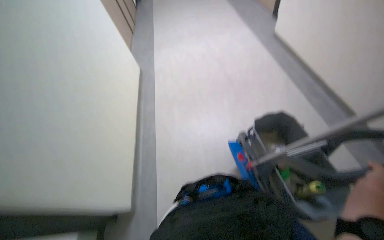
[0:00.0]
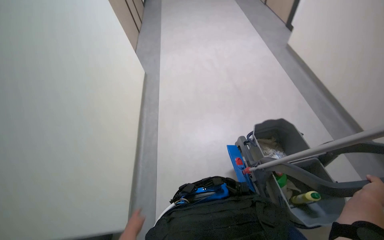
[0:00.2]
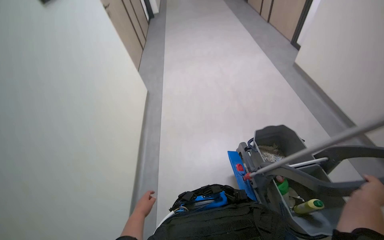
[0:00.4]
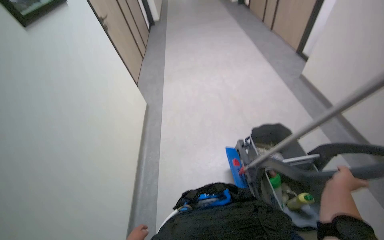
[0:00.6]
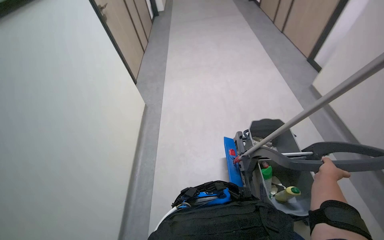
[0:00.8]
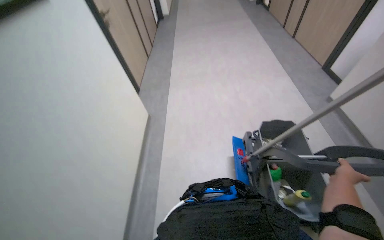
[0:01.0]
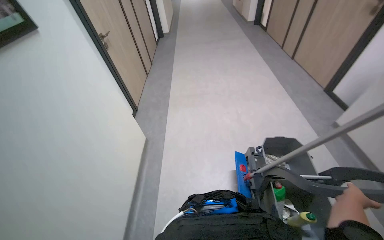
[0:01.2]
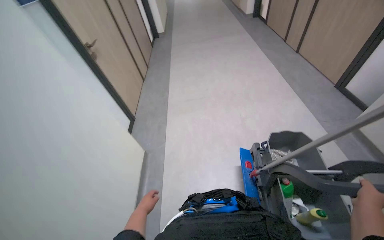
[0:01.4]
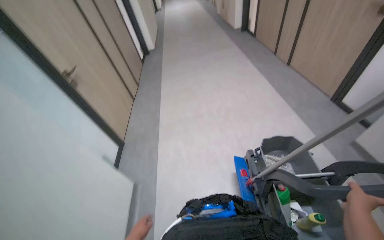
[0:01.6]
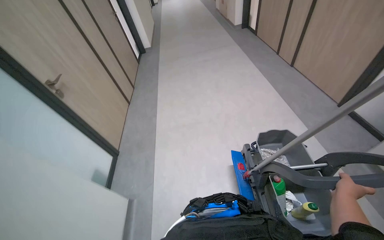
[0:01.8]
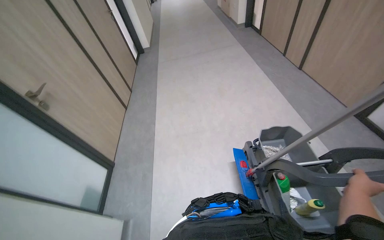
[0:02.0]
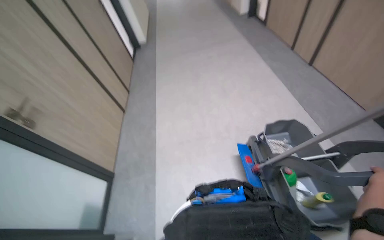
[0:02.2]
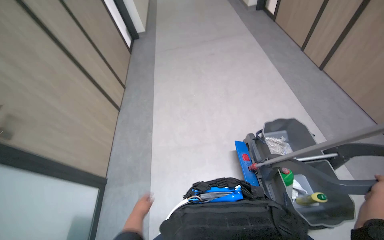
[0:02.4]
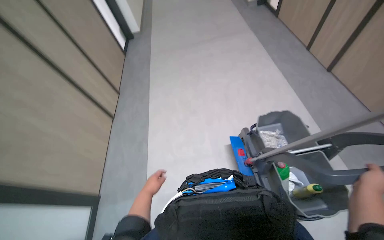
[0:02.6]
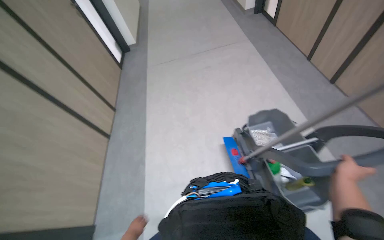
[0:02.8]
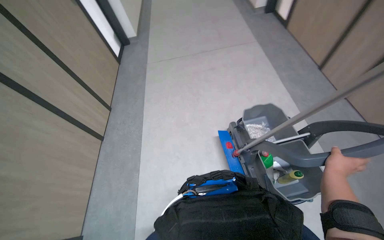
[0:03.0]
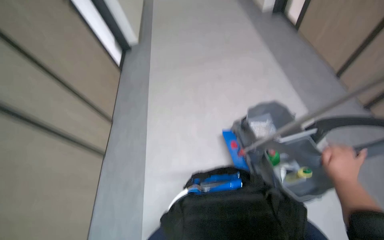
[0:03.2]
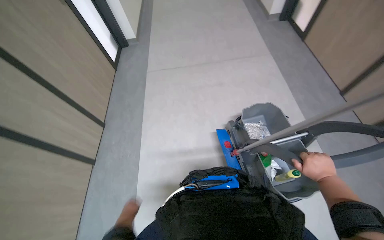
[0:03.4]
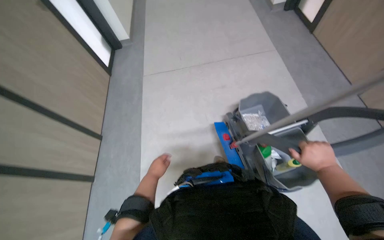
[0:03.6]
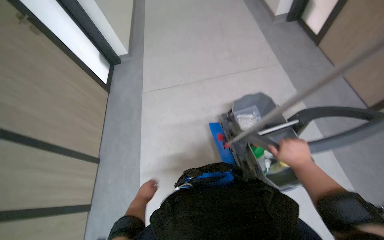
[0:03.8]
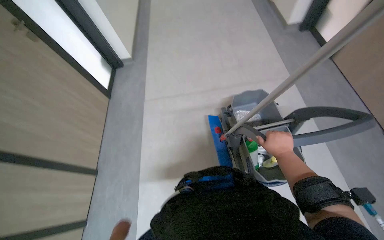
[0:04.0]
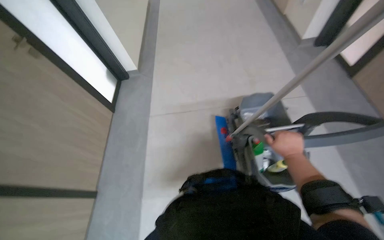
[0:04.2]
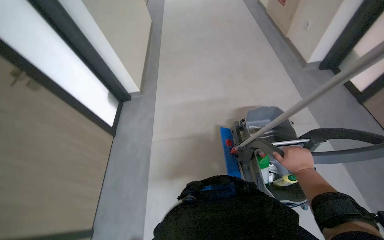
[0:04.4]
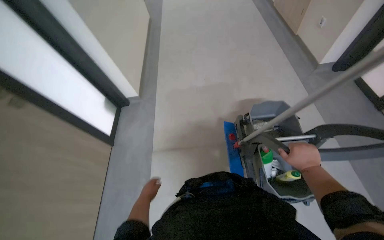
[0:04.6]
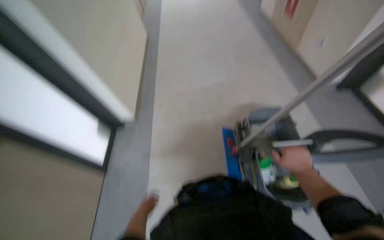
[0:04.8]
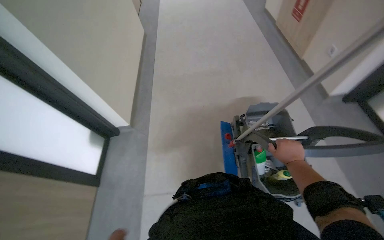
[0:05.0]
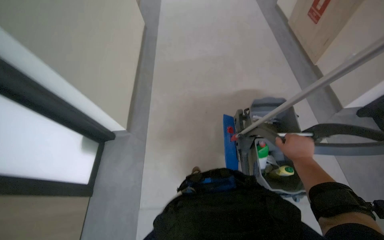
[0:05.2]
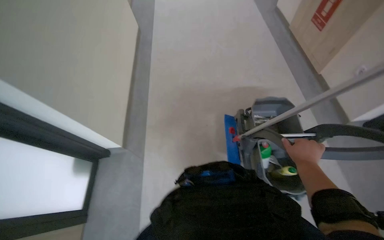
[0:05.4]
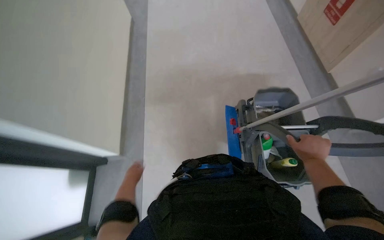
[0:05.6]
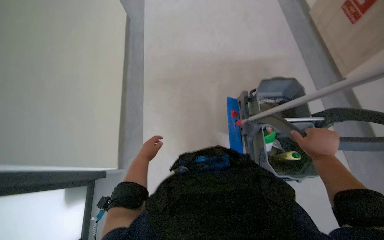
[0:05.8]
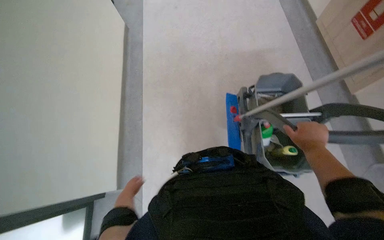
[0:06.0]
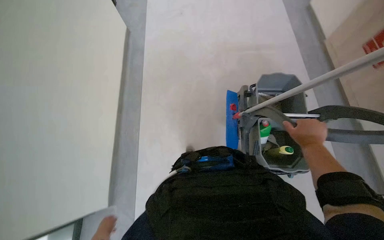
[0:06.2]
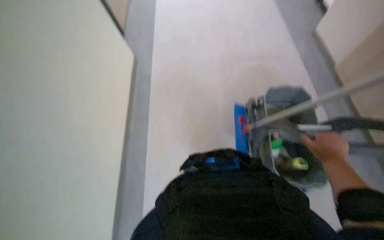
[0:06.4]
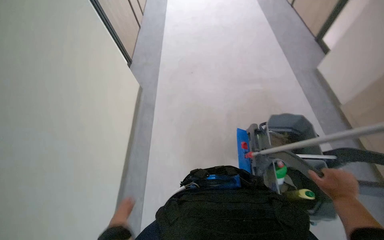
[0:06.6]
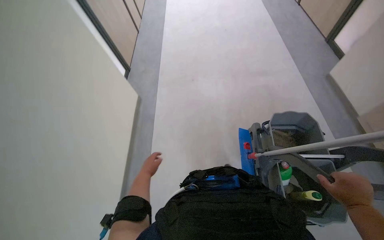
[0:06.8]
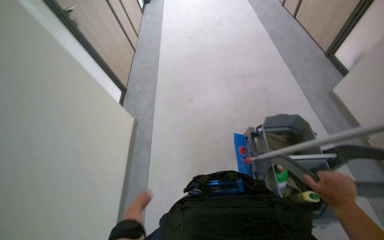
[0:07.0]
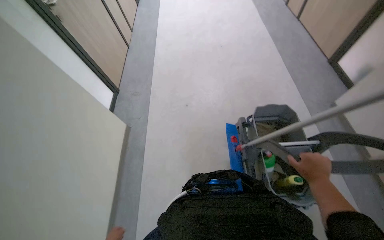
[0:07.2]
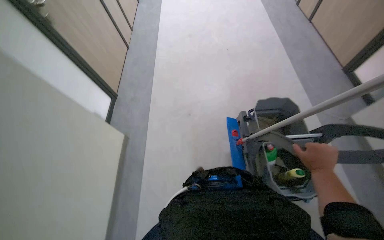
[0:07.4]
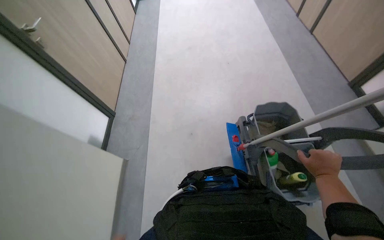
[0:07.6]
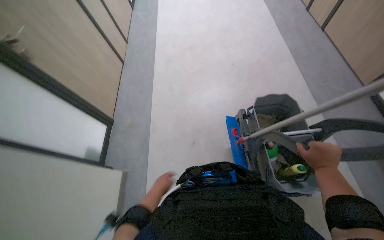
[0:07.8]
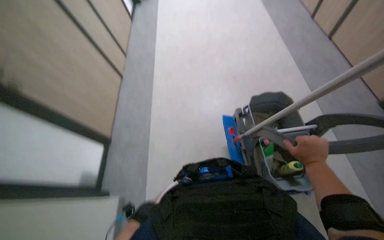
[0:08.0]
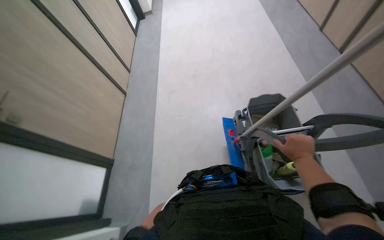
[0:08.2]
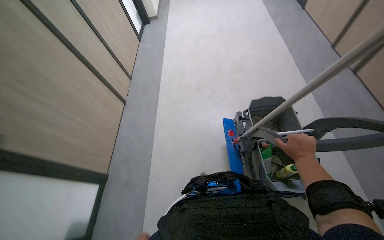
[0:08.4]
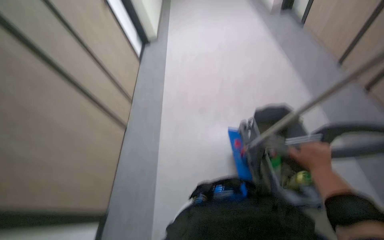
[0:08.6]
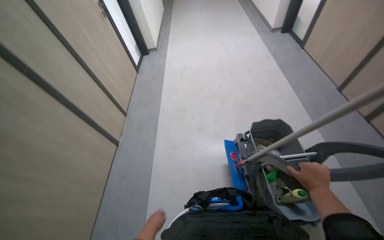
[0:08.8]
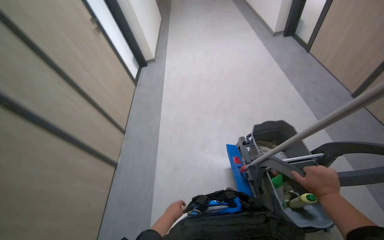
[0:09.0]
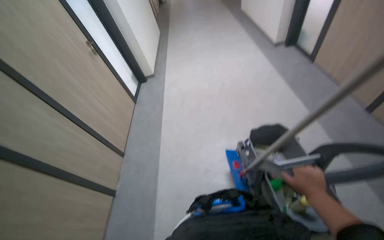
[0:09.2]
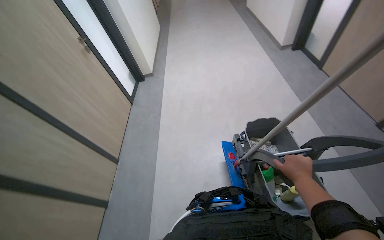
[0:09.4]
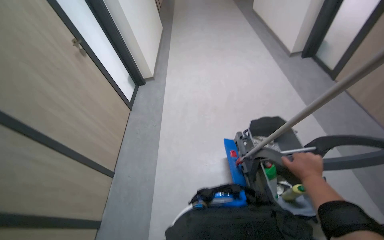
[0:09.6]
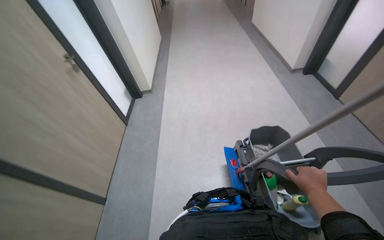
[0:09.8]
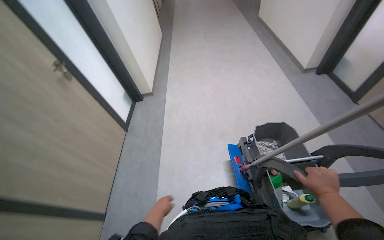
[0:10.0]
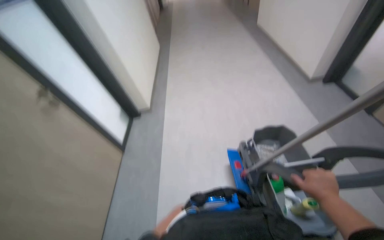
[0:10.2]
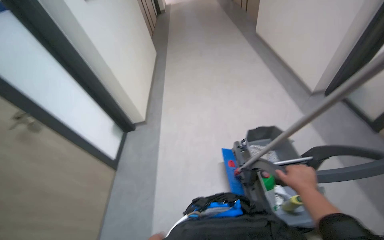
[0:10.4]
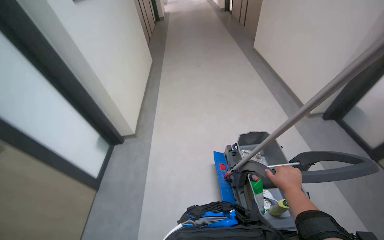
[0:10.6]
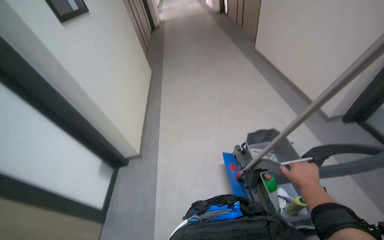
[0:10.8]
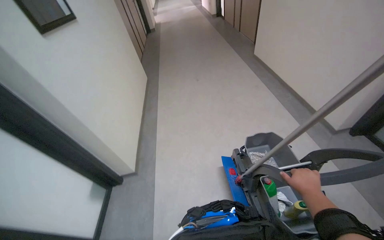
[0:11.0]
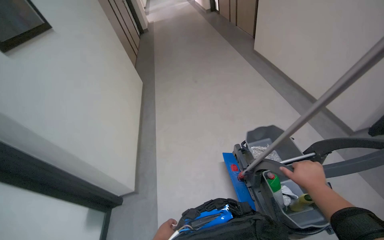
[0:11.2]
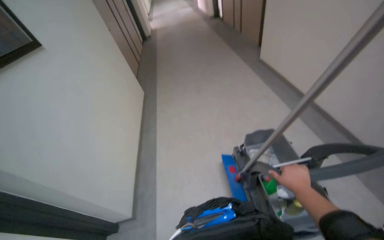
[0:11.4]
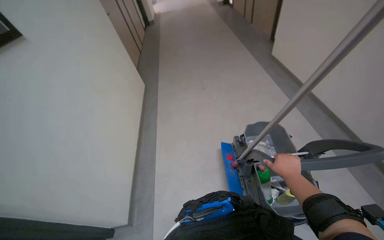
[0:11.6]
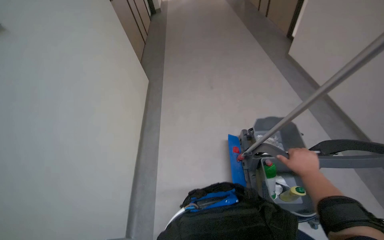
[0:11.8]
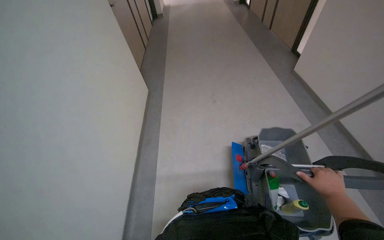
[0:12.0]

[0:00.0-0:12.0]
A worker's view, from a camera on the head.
Job: preparing cleaning supplies.
The whole recording: Pushing cleaning cart. The worker pushes a cleaning cart with a mop down a hallway.
0:00.0 to 0:01.6: The right hand heads to the left, covering approximately 10 cm.
0:01.6 to 0:03.0: The right hand shifts some 25 cm farther from the camera, and travels to the right and back again, roughly 20 cm each way.
0:06.0 to 0:07.6: The right hand heads down the picture, covering some 10 cm.
0:10.4 to 0:12.0: The right hand goes roughly 10 cm to the right.

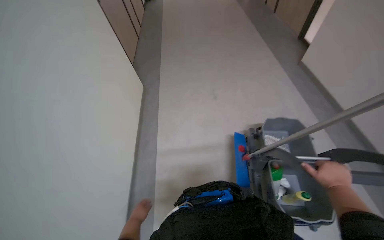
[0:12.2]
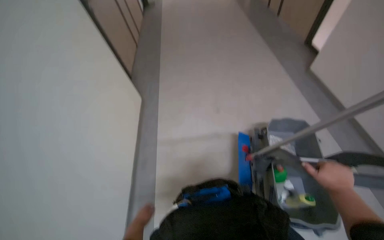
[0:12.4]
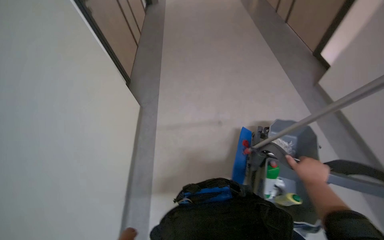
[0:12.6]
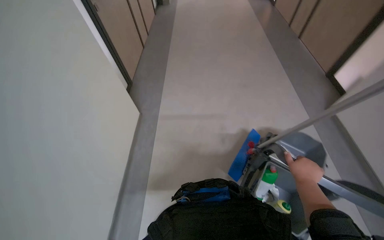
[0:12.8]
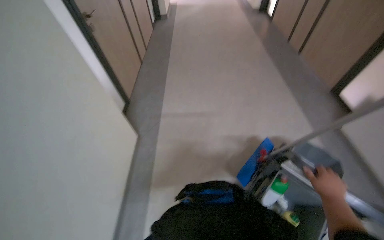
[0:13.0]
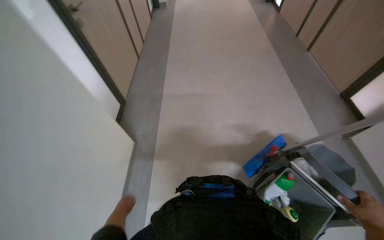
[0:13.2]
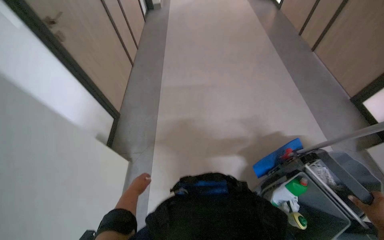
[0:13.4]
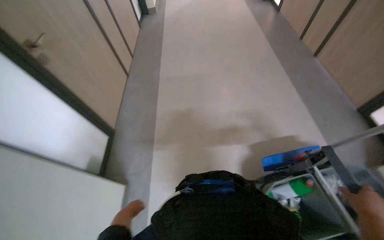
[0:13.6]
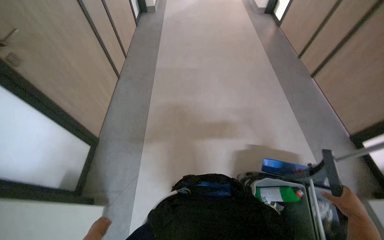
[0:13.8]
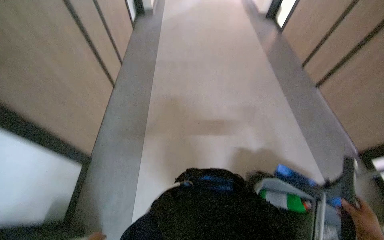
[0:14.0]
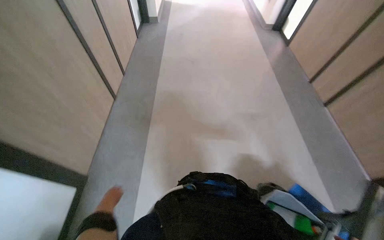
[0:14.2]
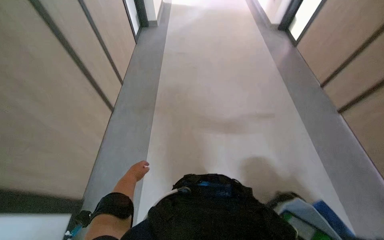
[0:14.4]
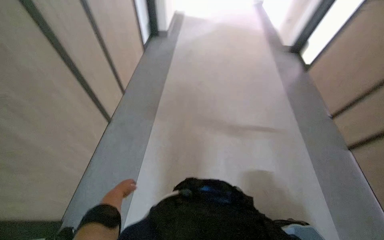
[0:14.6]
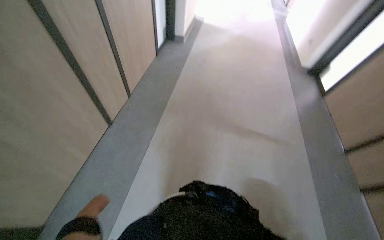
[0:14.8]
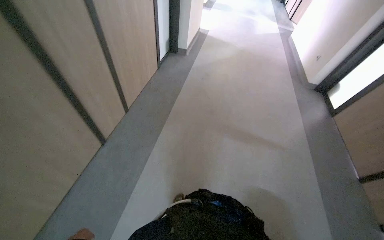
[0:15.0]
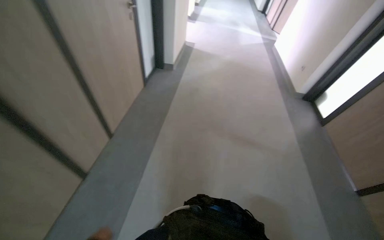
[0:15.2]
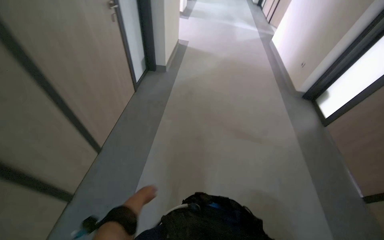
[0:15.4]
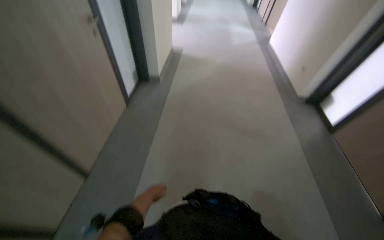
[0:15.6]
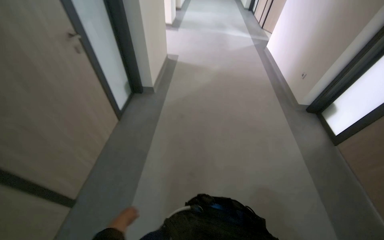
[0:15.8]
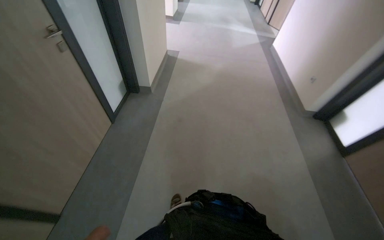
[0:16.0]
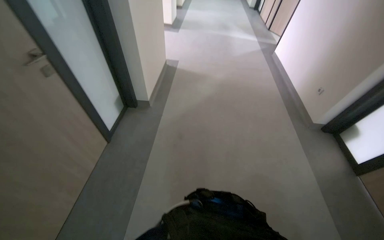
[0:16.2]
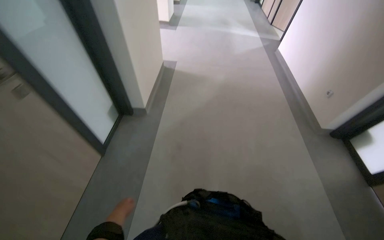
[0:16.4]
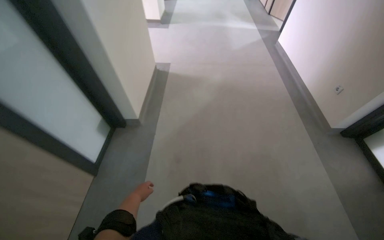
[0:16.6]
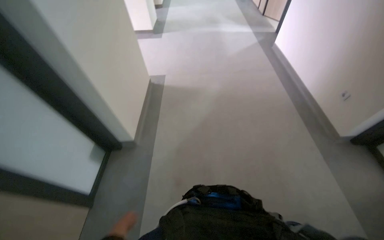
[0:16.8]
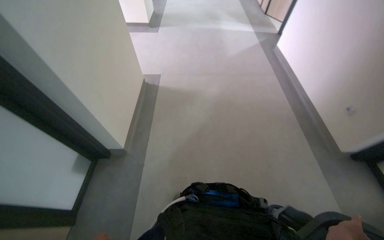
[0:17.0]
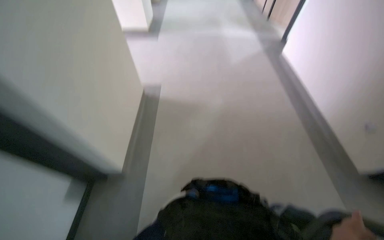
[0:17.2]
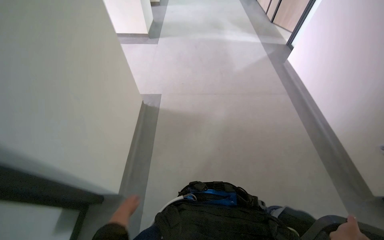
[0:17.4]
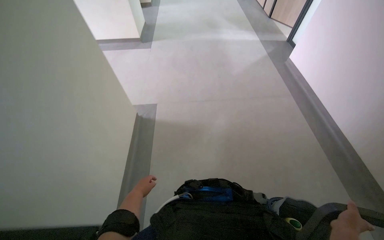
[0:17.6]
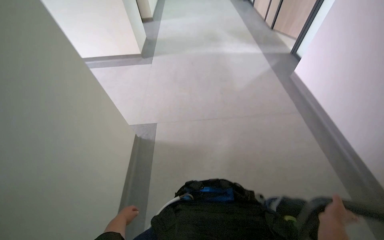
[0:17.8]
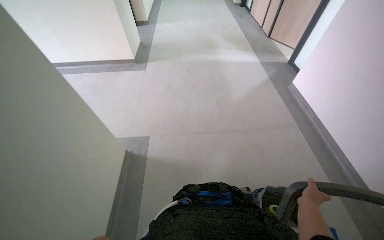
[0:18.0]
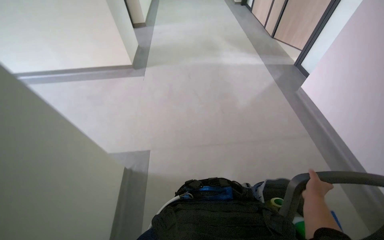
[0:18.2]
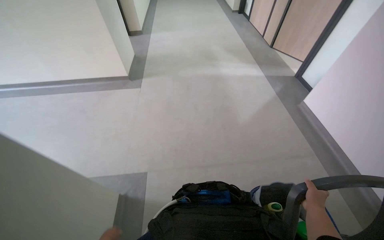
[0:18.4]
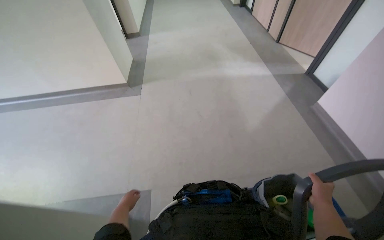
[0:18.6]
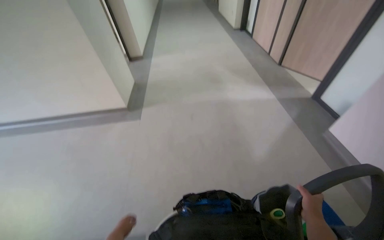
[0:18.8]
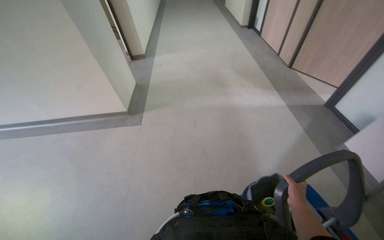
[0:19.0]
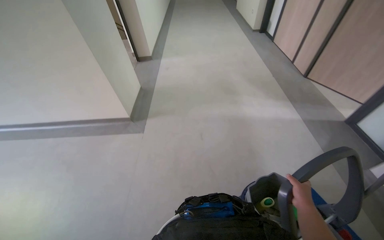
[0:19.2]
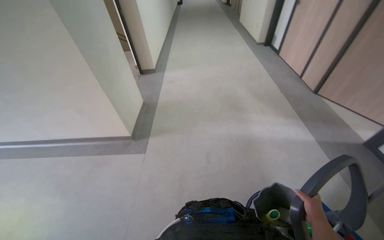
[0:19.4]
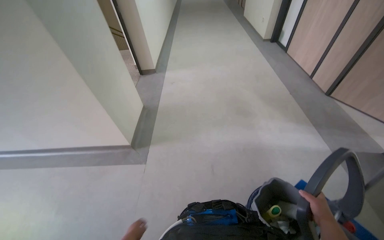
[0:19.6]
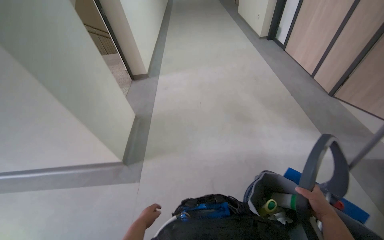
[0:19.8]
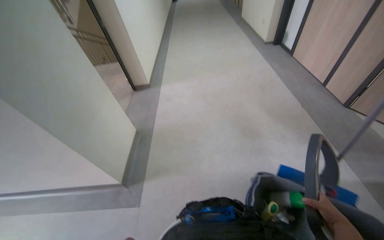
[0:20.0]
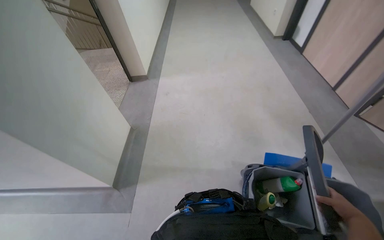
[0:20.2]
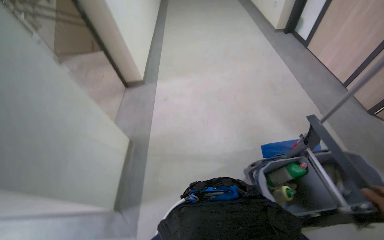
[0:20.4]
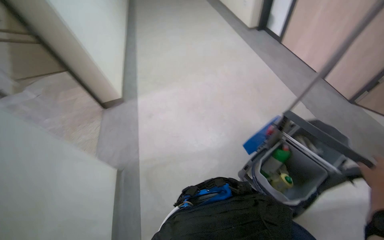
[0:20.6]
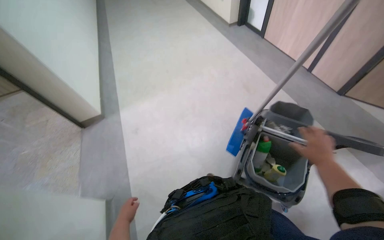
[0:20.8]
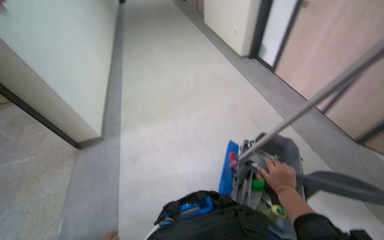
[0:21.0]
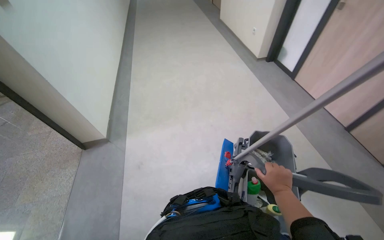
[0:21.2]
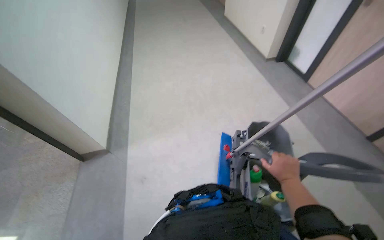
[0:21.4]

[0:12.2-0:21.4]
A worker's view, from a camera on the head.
Job: preparing cleaning supplies.
The whole recording: Pushing cleaning cart. The worker pushes a cleaning cart with a mop down a hallway.
0:13.8 to 0:15.2: The camera travels approximately 1 m.
0:15.2 to 0:16.8: The head travels about 1.5 m.
0:16.8 to 0:18.4: The wearer moves some 1 m.
0:18.4 to 0:19.8: The head travels about 1 m.
0:19.8 to 0:21.4: The camera travels roughly 60 cm. The wearer looks about 15 degrees further upward.
